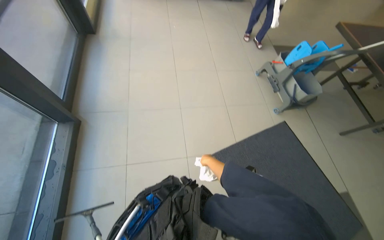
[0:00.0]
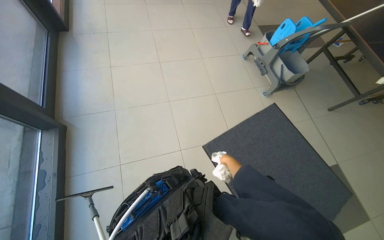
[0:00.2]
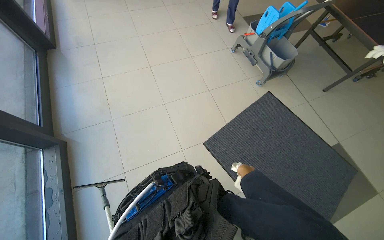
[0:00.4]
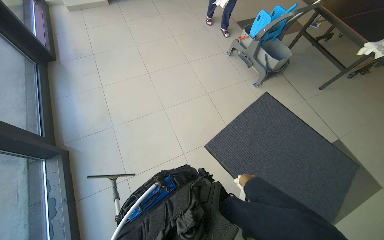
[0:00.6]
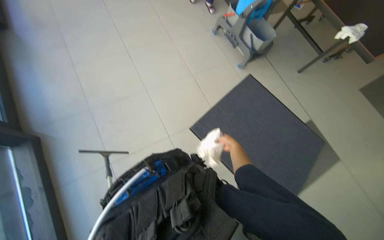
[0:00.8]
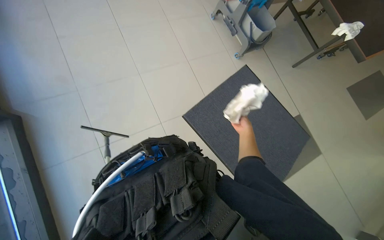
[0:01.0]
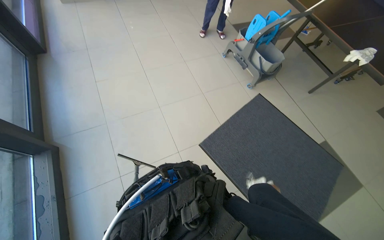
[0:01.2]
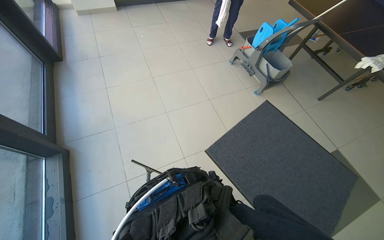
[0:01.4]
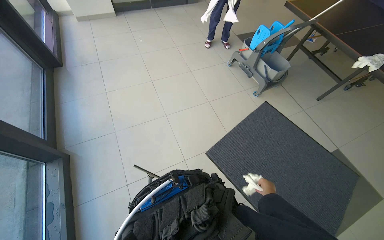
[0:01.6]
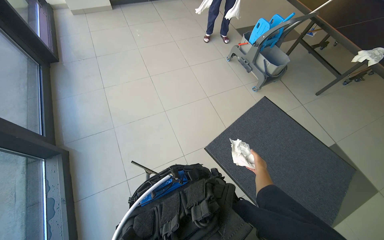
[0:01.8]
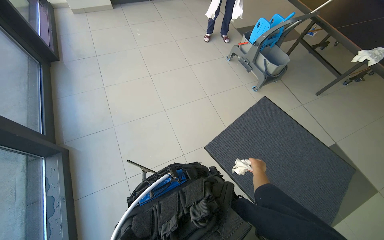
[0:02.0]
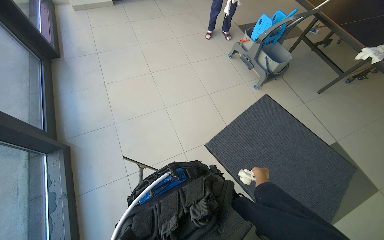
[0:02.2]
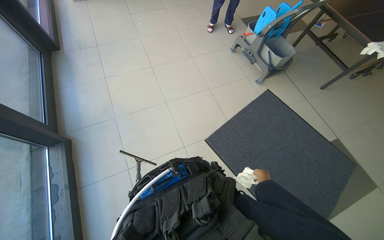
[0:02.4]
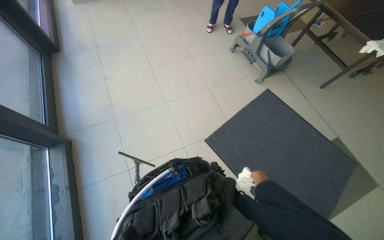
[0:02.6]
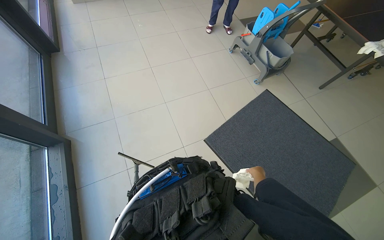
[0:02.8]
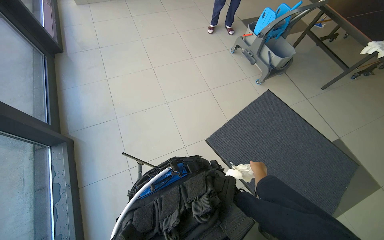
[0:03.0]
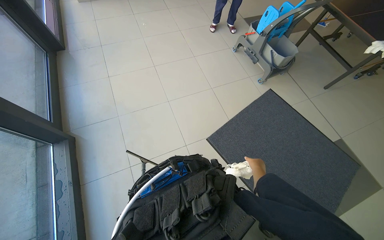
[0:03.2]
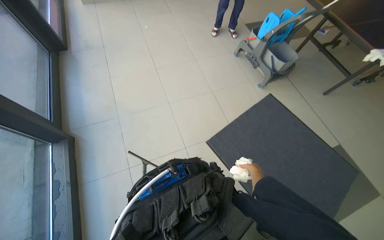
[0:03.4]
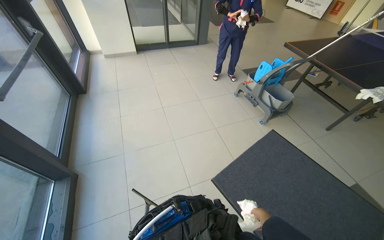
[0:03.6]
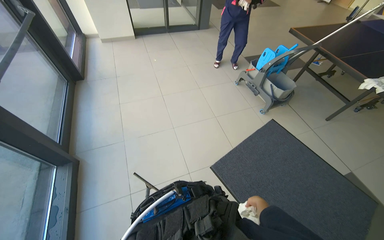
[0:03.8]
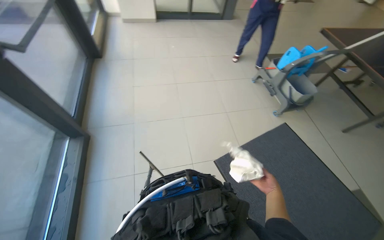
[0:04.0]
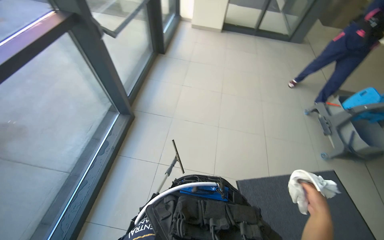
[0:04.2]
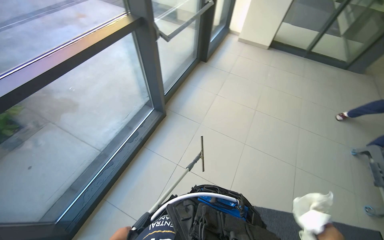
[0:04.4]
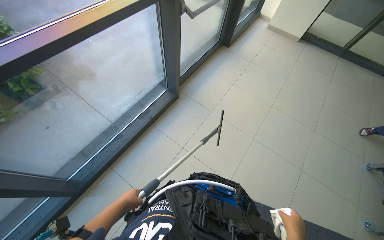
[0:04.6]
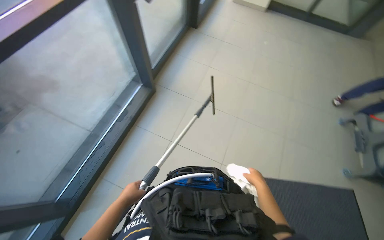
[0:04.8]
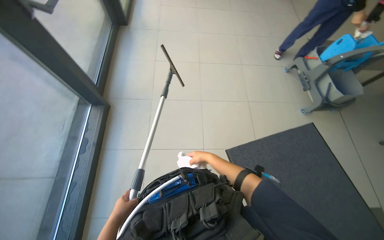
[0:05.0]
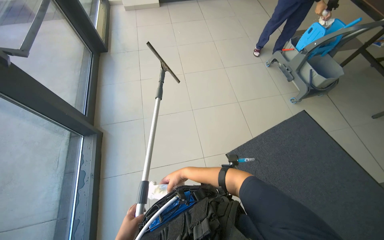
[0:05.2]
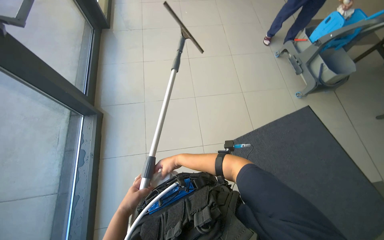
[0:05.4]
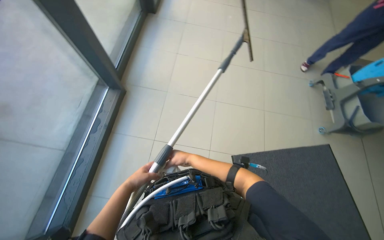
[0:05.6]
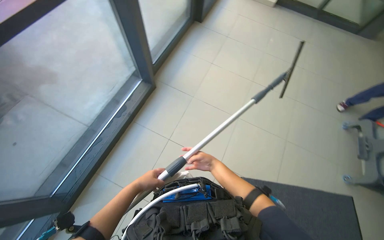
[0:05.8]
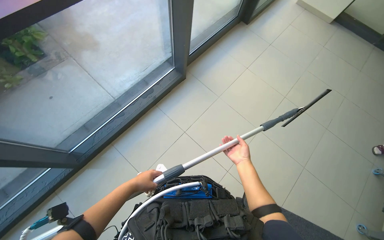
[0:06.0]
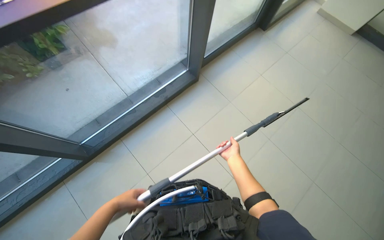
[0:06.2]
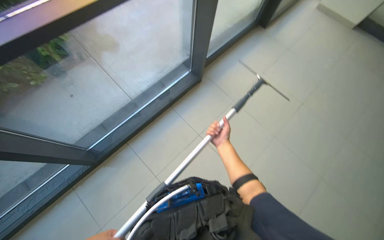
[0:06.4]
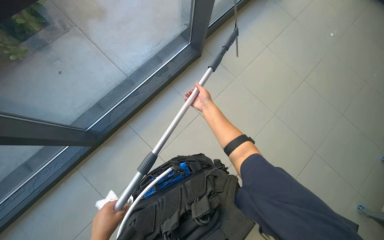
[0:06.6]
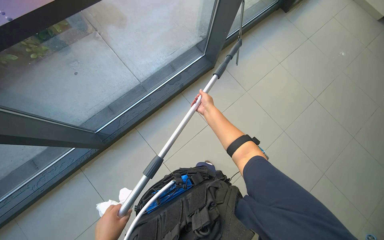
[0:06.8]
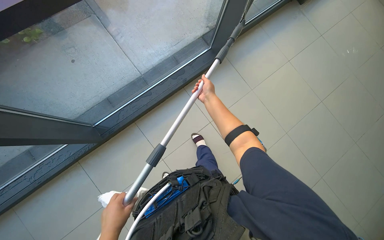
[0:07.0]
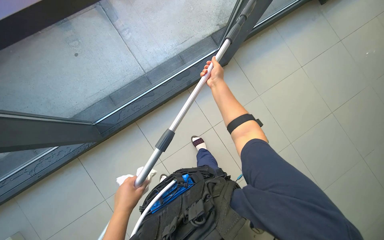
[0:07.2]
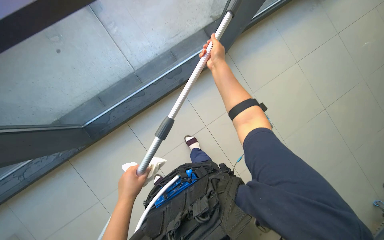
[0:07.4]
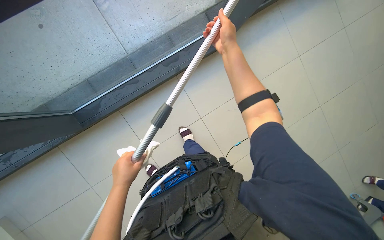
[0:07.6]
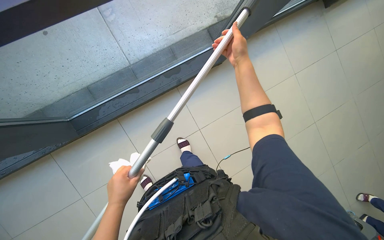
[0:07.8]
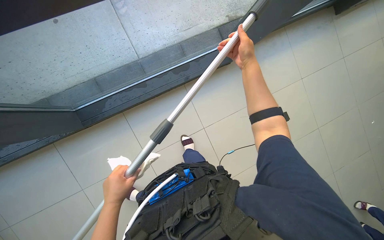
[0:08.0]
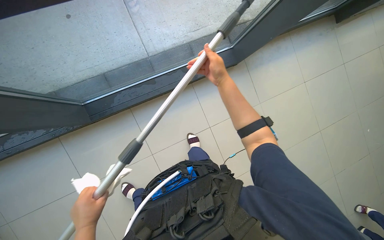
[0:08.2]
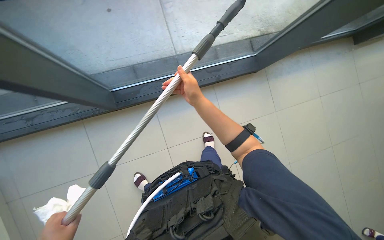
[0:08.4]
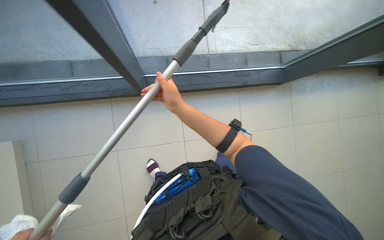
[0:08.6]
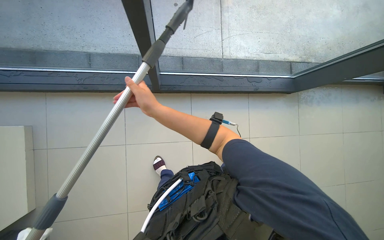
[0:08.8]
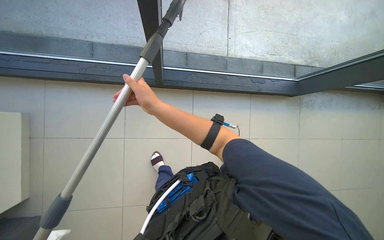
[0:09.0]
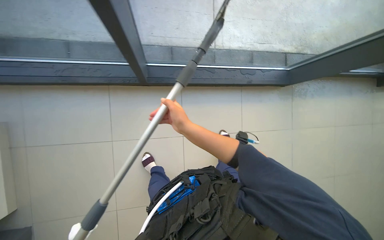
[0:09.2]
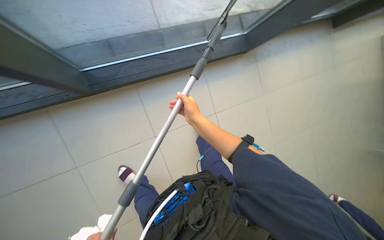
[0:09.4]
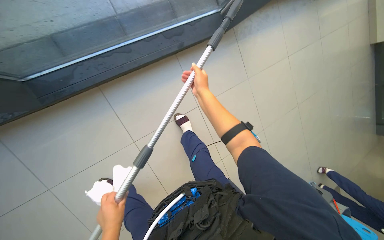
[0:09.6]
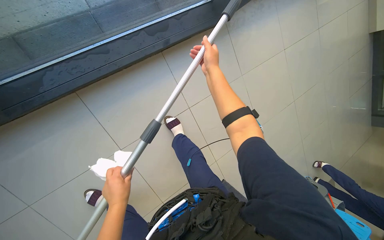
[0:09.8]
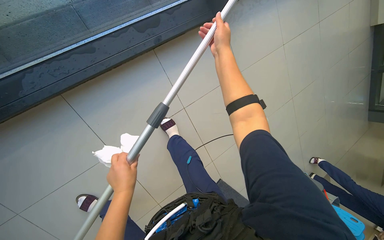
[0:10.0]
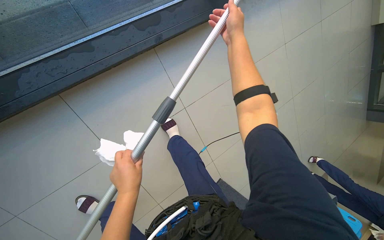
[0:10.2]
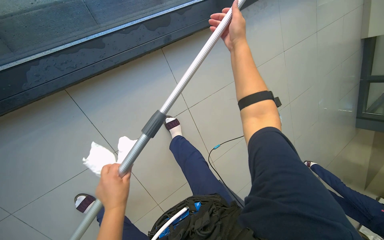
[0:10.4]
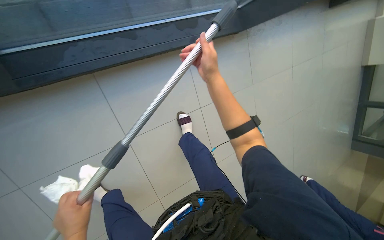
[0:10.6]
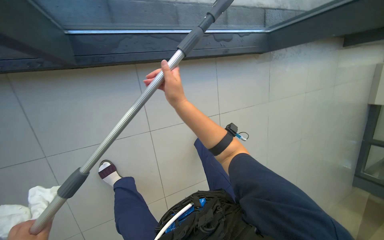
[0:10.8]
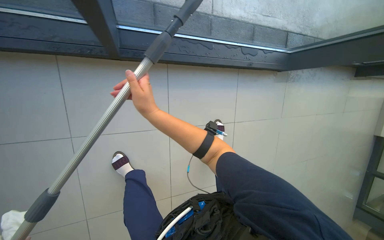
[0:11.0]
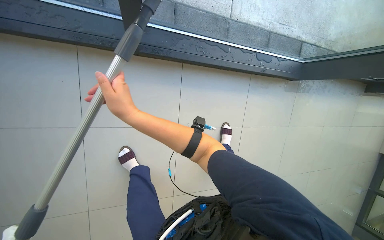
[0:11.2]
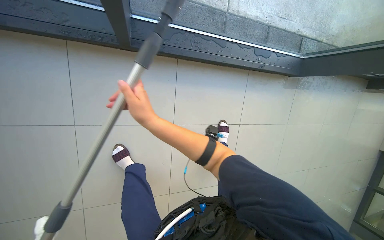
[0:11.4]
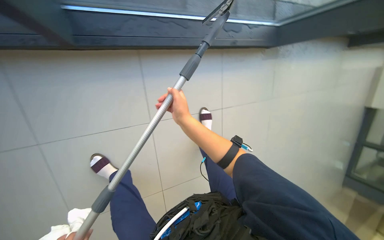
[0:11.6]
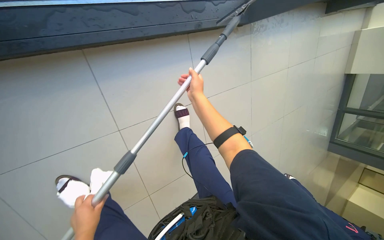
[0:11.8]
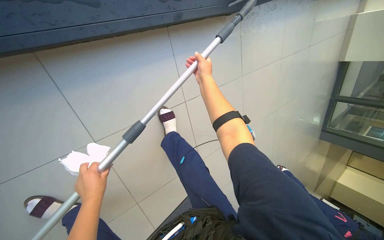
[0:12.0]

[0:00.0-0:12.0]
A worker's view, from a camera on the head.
Job: cleaning windows.
The whole recording: Cleaning glass panels and frames. The worker wipes the glass frames with a cloth and cleans the glass panels using a squeegee.
0:00.0 to 0:01.6: The right hand travels to the right and down the picture by approximately 30 cm.
0:03.0 to 0:04.4: The wearer's head swings roughly 50 degrees to the left. The view tilts some 15 degrees upward.
0:04.4 to 0:06.0: The camera pitches downward, by roughly 15 degrees.
0:06.0 to 0:07.6: The head travels some 40 cm. The view tips downward by approximately 20 degrees.
0:07.6 to 0:09.0: The view tips upward by some 15 degrees. The right hand is displaced to the left and down the picture by approximately 60 cm.

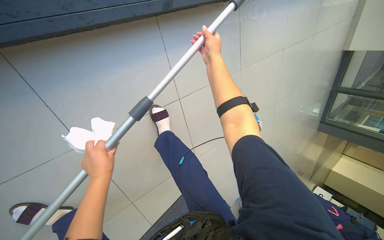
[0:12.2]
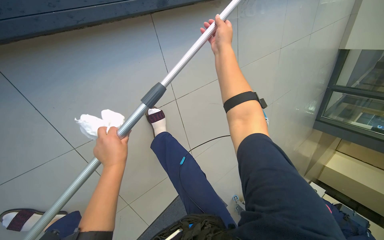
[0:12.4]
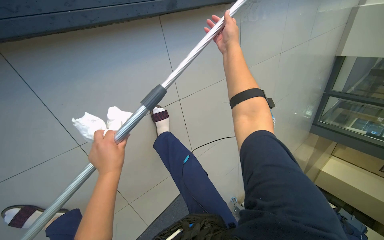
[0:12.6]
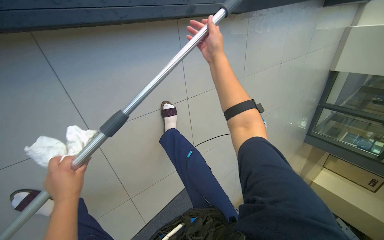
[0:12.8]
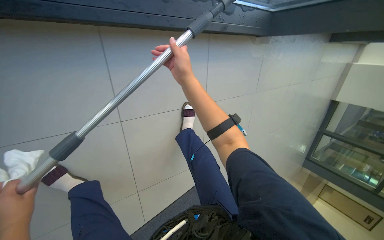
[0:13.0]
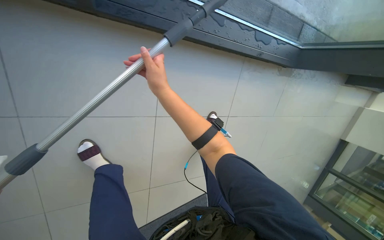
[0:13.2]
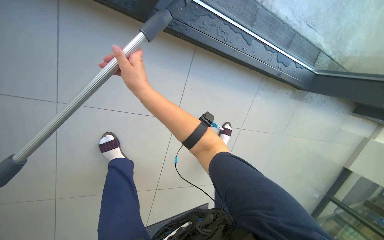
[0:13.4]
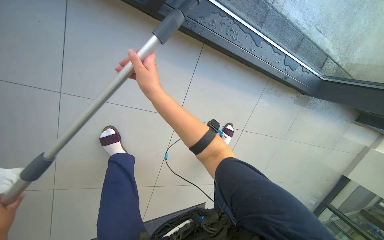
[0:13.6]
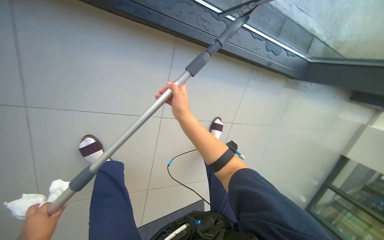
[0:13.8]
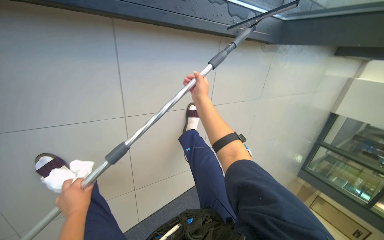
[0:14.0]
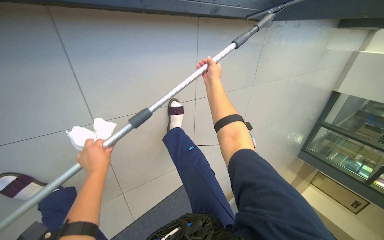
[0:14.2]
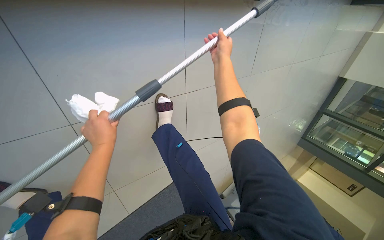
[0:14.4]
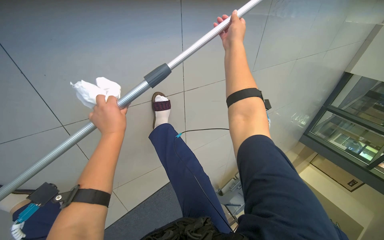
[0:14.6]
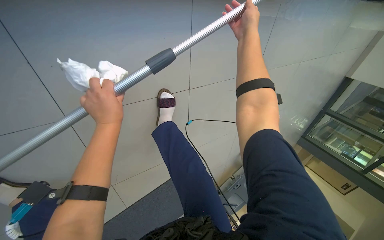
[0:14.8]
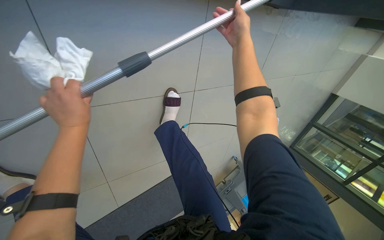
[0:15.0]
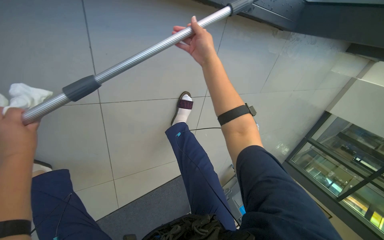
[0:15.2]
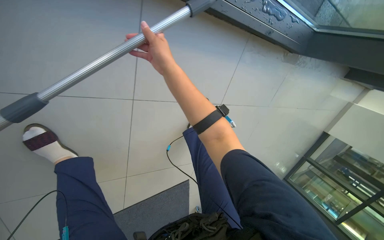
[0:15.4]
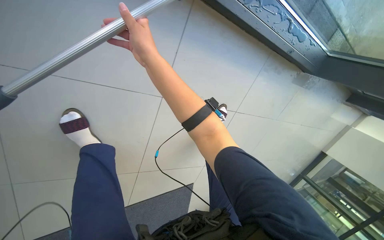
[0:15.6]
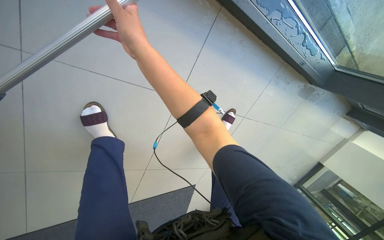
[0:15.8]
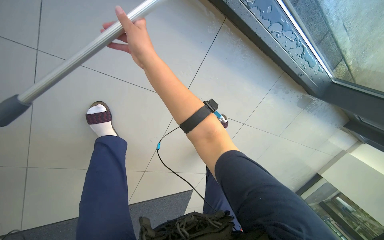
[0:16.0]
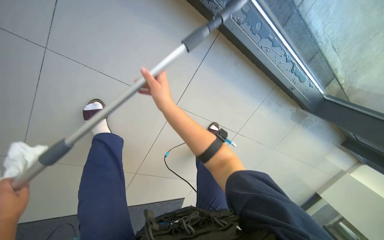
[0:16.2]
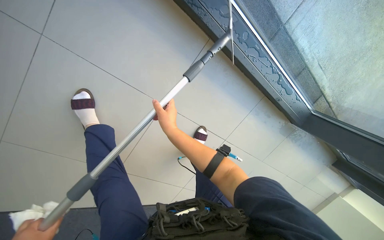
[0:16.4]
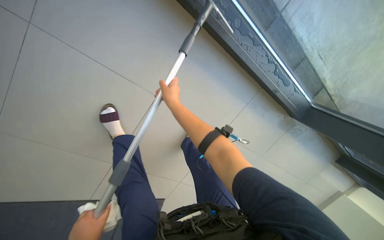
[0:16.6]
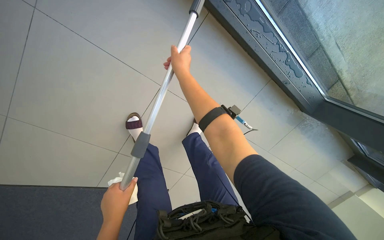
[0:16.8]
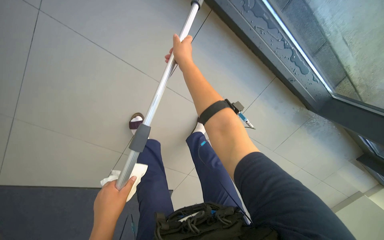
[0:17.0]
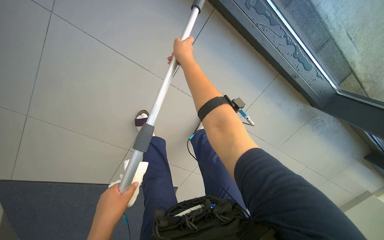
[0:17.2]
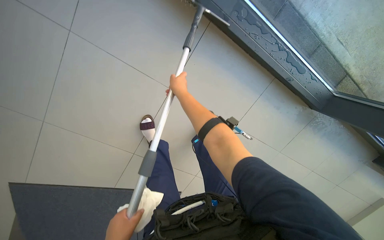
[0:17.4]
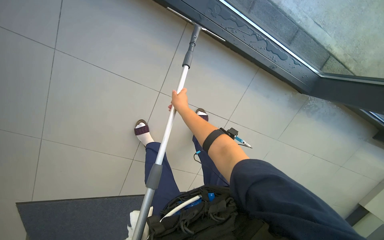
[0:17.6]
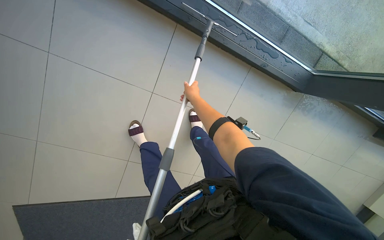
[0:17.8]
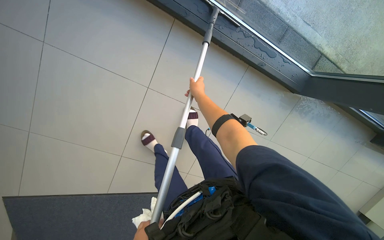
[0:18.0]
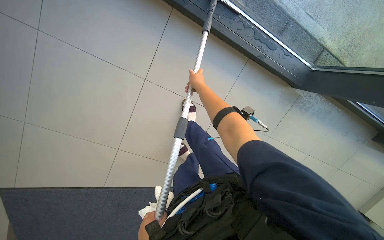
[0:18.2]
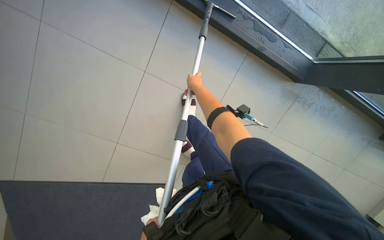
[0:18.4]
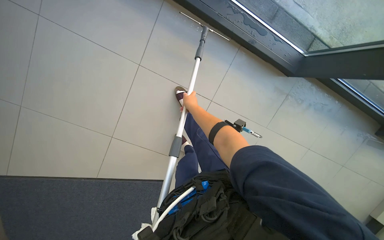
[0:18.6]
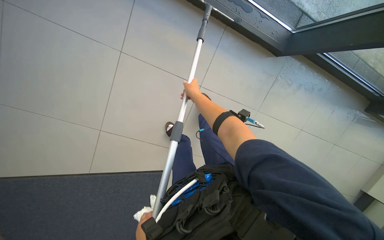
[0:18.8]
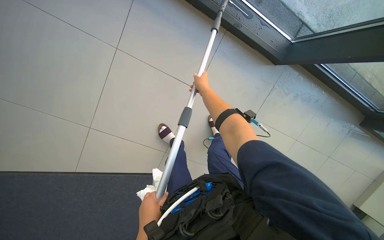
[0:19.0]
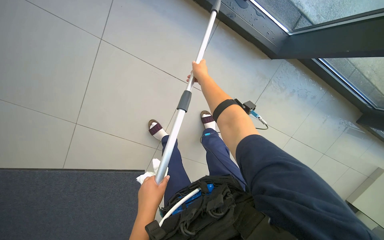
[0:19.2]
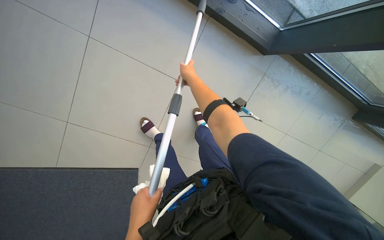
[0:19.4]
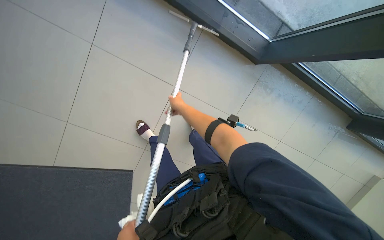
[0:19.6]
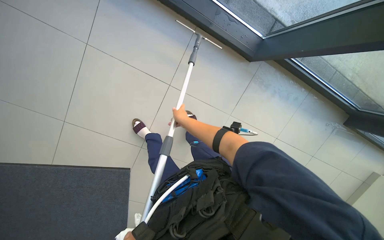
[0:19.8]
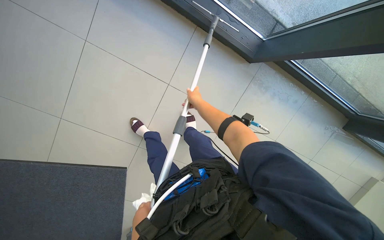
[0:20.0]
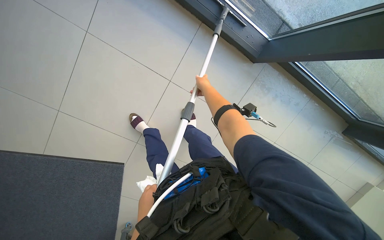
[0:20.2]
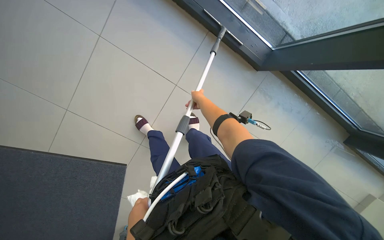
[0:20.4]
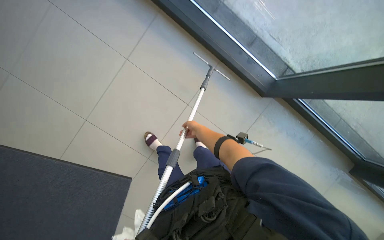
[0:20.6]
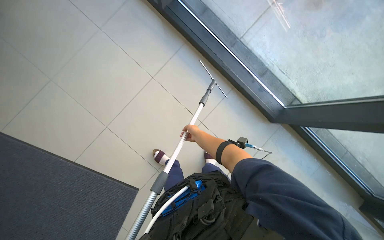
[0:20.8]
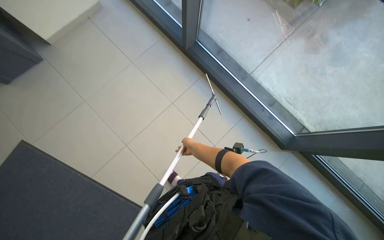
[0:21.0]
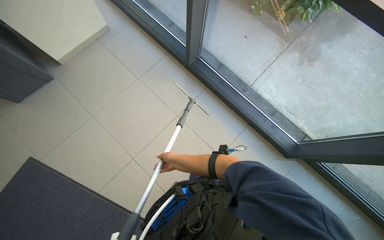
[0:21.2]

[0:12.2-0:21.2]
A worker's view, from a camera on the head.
Job: cleaning windows.
The whole recording: Cleaning glass panels and frames. The worker wipes the glass frames with a cloth and cleans the glass panels using a squeegee.
0:13.8 to 0:15.2: The view tilts approximately 15 degrees downward.
0:15.2 to 0:16.6: The wearer looks about 20 degrees further upward. Everything in view rotates roughly 25 degrees clockwise. The right hand travels to the left and down the picture by approximately 35 cm.
0:16.6 to 0:18.2: The right hand is displaced to the right by roughly 25 cm.
0:18.2 to 0:19.8: The right hand is displaced down the picture and farther from the camera by about 35 cm.
0:19.8 to 0:21.2: The camera is carried some 50 cm. The camera pitches upward, by roughly 35 degrees.
